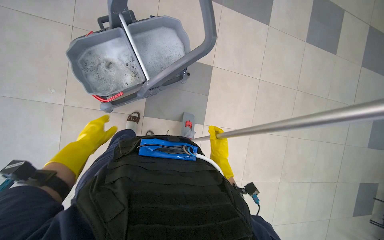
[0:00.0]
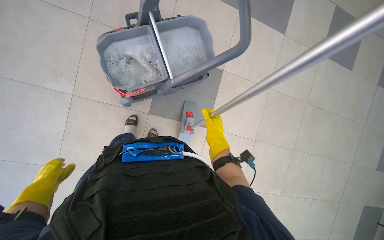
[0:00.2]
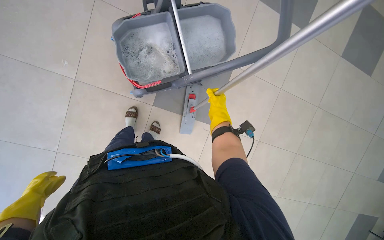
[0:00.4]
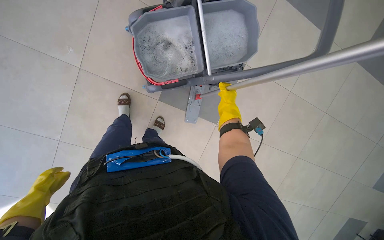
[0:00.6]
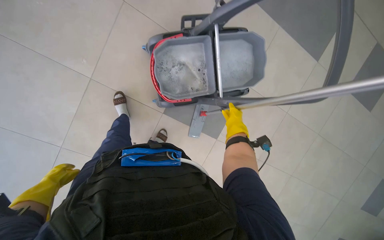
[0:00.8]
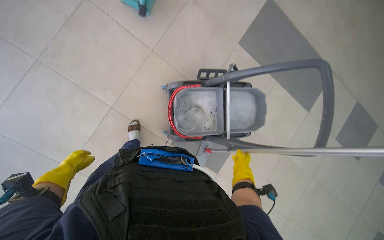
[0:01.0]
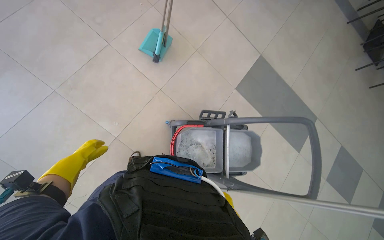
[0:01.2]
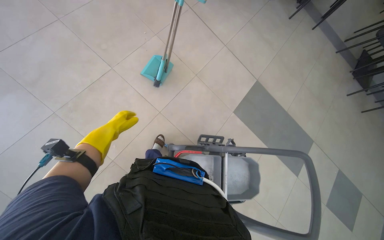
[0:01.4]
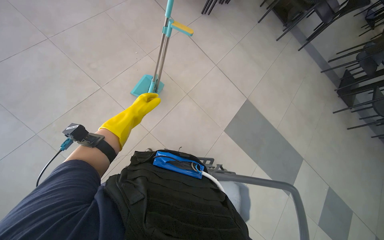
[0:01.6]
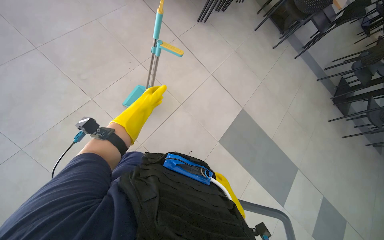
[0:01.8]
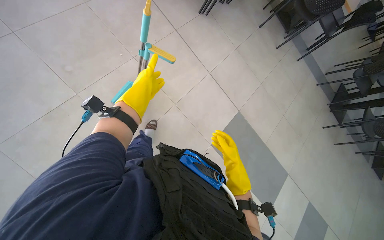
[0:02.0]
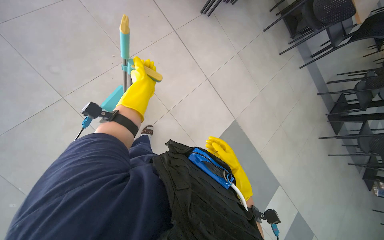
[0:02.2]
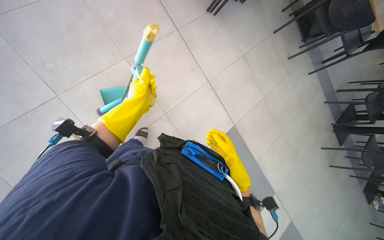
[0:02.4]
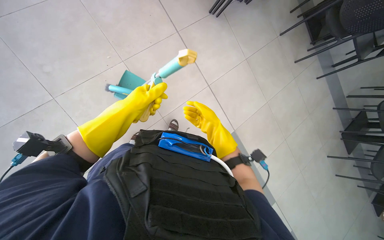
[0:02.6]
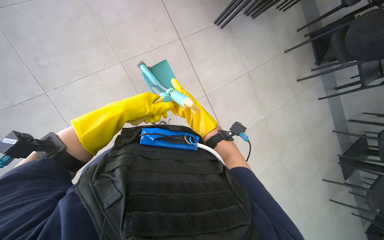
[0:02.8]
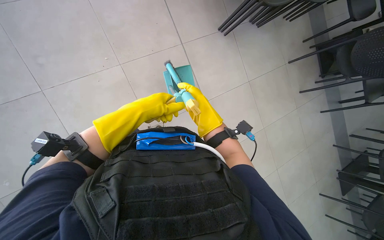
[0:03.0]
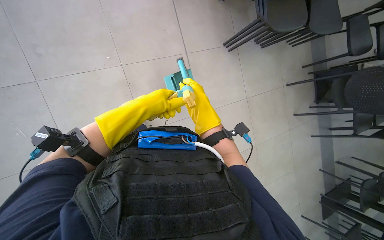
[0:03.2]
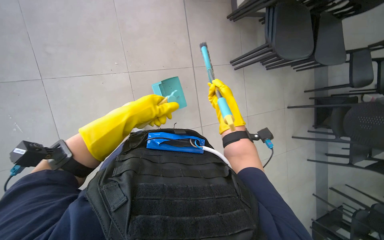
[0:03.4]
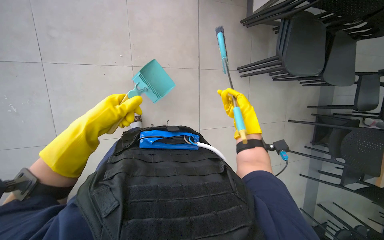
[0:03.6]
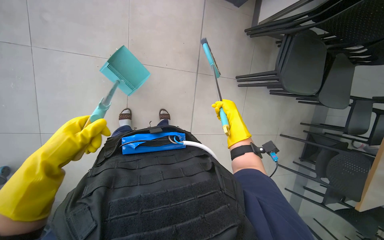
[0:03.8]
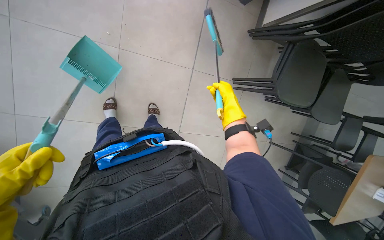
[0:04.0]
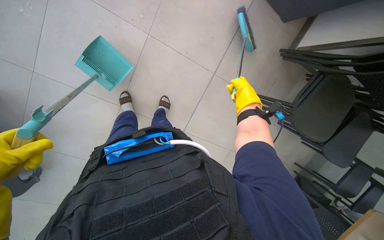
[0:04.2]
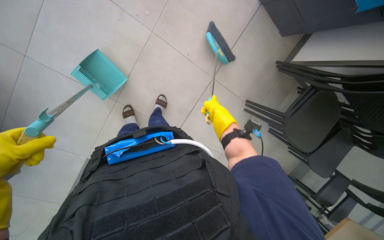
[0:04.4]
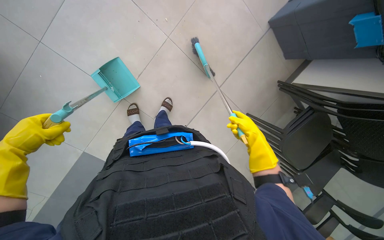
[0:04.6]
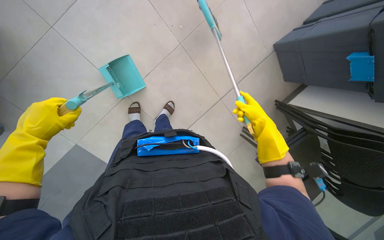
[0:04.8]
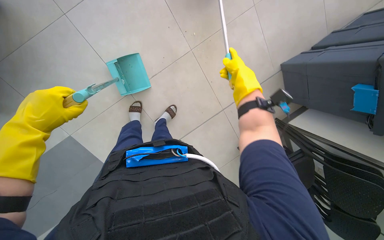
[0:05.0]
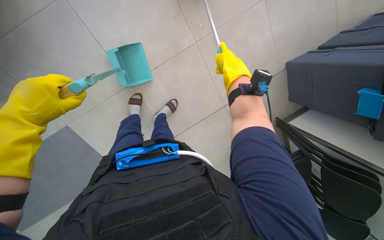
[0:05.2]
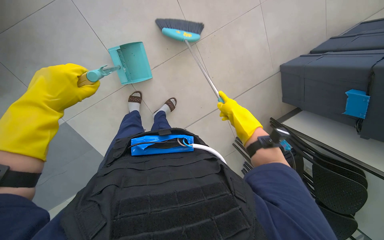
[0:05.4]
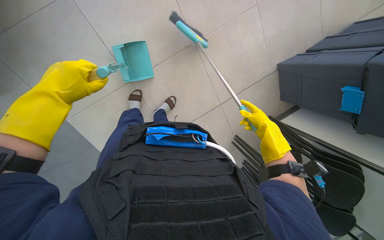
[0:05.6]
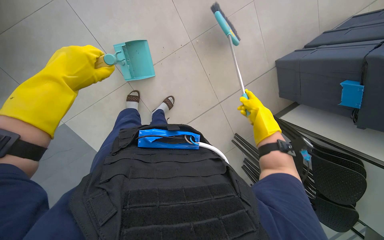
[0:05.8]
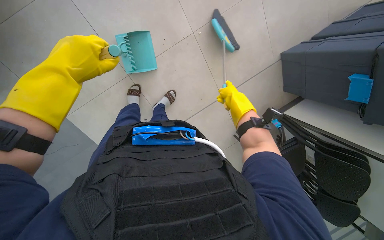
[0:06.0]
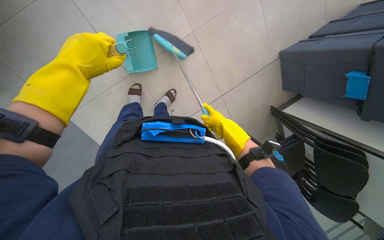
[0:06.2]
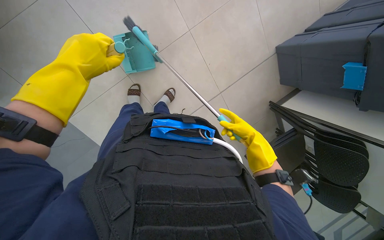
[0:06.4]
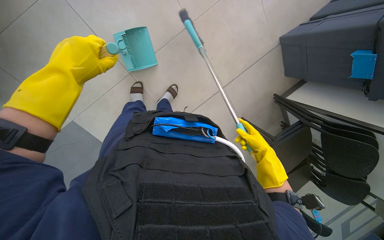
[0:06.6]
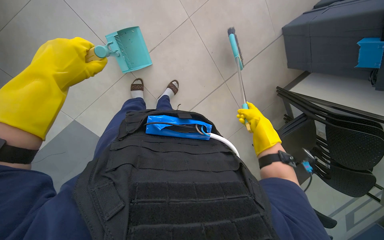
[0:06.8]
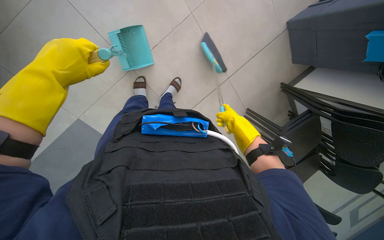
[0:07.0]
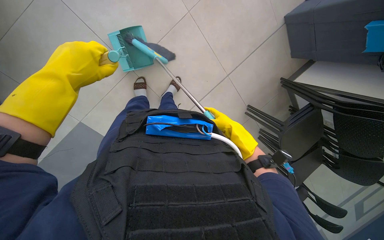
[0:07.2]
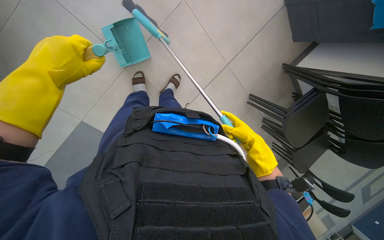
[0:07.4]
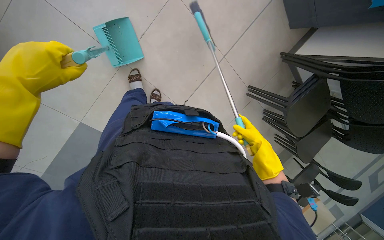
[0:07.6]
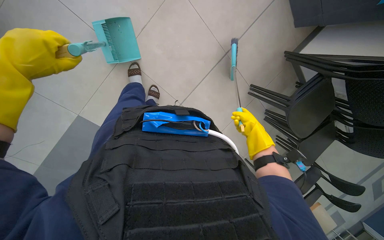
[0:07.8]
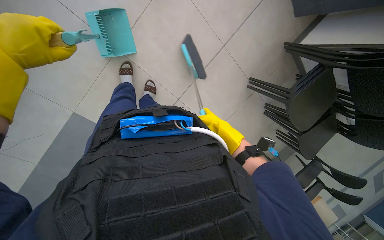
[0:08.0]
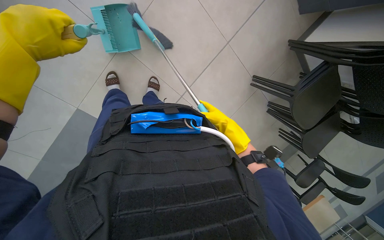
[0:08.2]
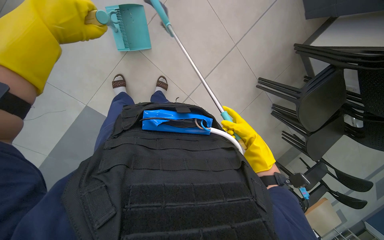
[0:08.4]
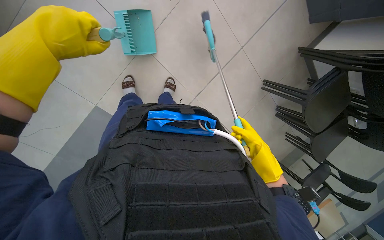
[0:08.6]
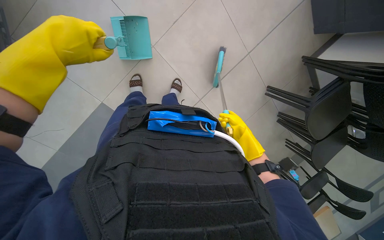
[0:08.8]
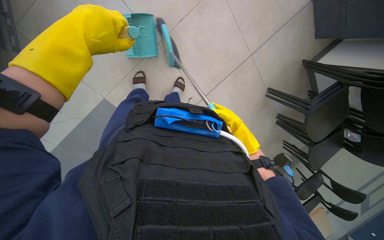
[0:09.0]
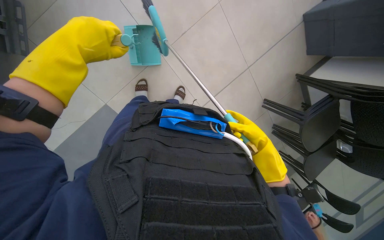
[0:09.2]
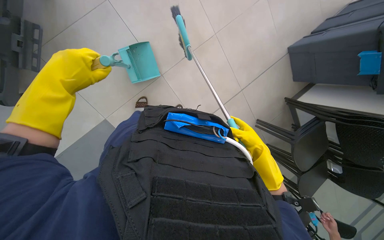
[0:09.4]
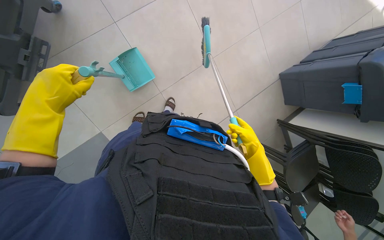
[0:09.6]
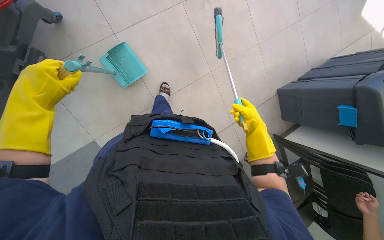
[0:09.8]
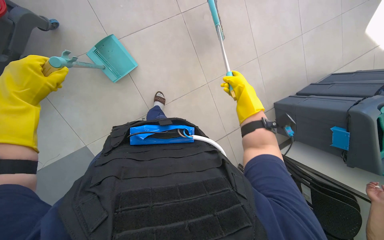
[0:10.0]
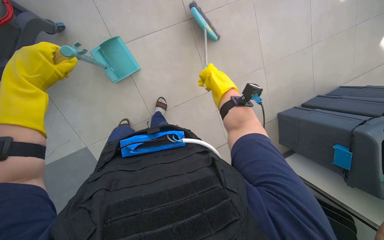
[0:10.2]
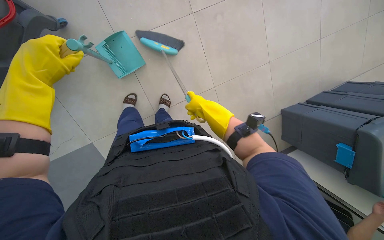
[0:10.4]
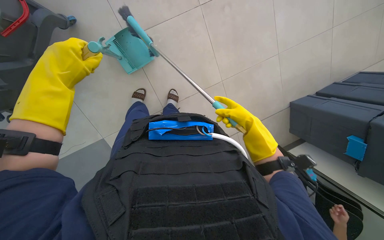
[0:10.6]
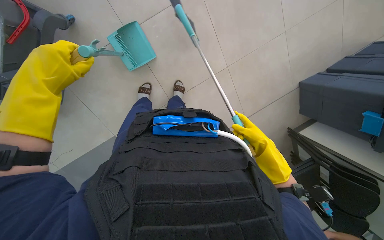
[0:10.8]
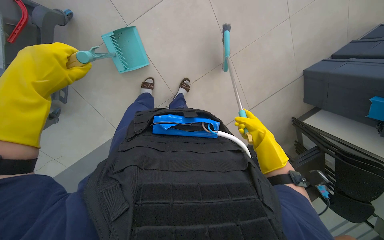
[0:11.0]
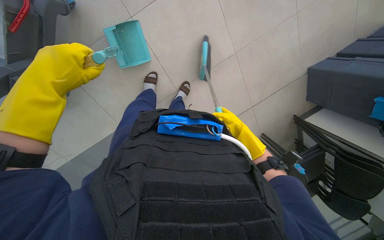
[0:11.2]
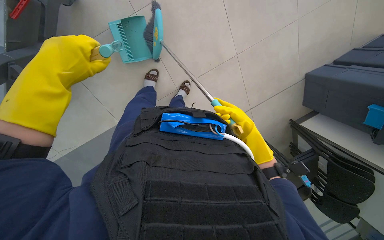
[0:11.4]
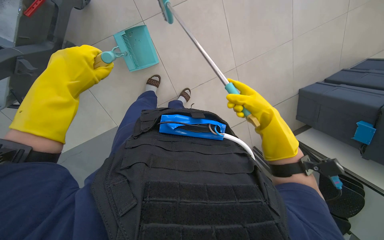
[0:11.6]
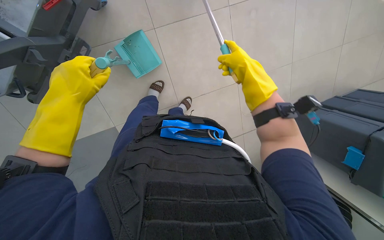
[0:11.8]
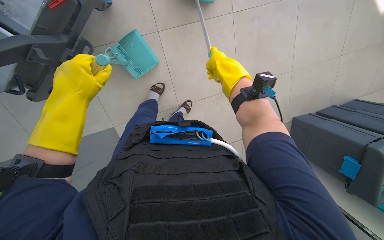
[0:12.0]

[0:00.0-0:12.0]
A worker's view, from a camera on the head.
Job: sweeping floor.
The whole recording: Sweeping cafeteria floor. The worker sweeps the cafeteria floor with a broom and dustpan.
0:00.0 to 0:01.6: The head travels some 50 cm. The view tips upward by approximately 30 degrees.
0:01.6 to 0:03.0: The wearer moves about 80 cm.
0:03.0 to 0:04.4: Everything in view rotates some 45 degrees clockwise.
0:04.4 to 0:06.0: Everything in view rotates roughly 30 degrees clockwise.
0:06.0 to 0:07.6: The right hand moves up and down the picture over about 15 cm, changing direction 2 times.
0:07.6 to 0:09.0: The right hand moves to the left, some 10 cm.
0:09.0 to 0:10.4: The view tilts about 20 degrees upward. The right hand goes about 20 cm nearer to the camera, and reaches approximately 50 cm up the picture, then returns.
0:10.4 to 0:12.0: The right hand travels nearer to the camera and up the picture by about 15 cm.

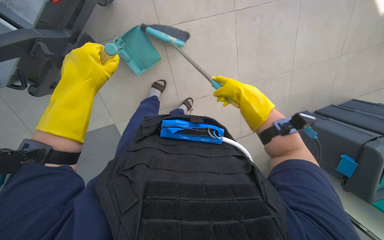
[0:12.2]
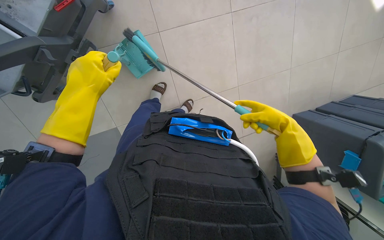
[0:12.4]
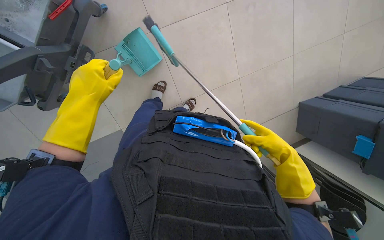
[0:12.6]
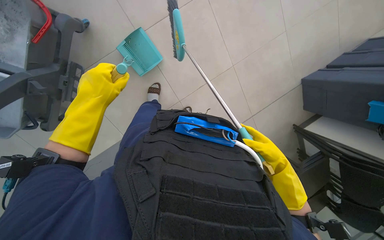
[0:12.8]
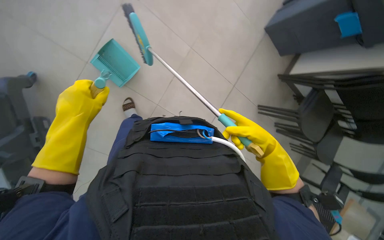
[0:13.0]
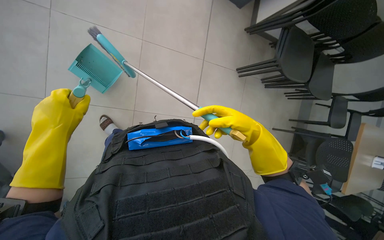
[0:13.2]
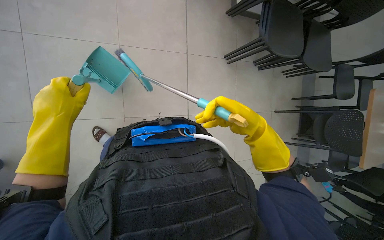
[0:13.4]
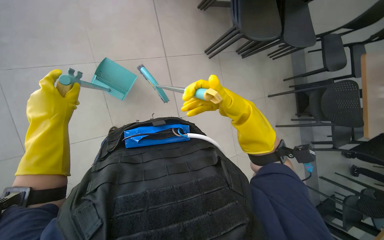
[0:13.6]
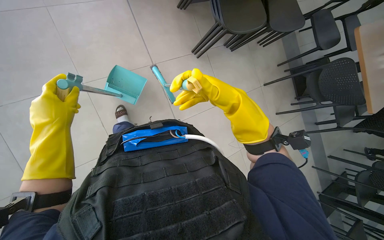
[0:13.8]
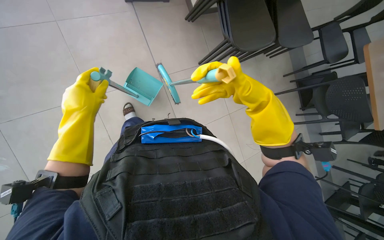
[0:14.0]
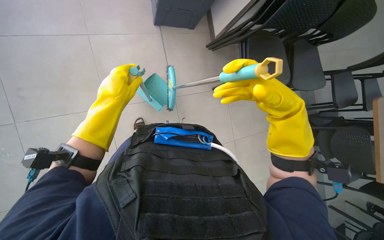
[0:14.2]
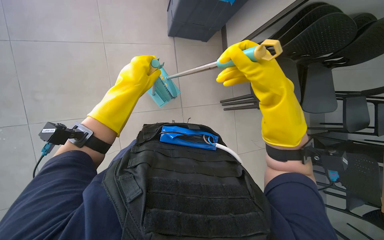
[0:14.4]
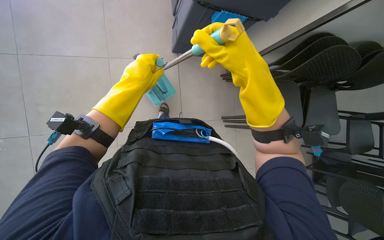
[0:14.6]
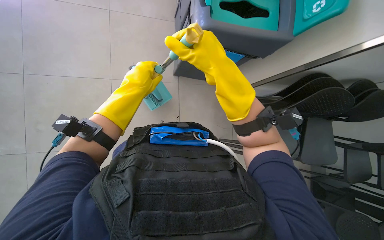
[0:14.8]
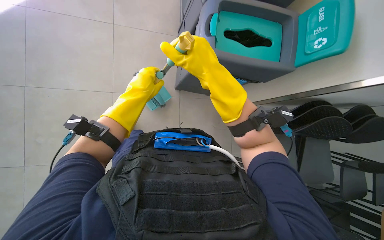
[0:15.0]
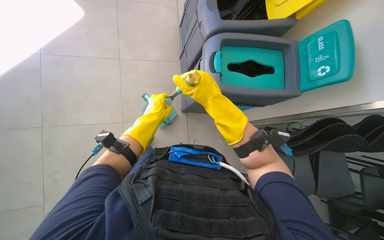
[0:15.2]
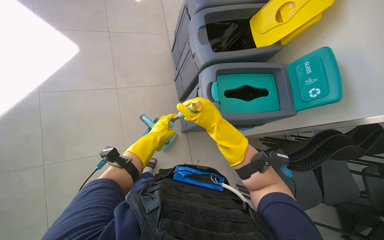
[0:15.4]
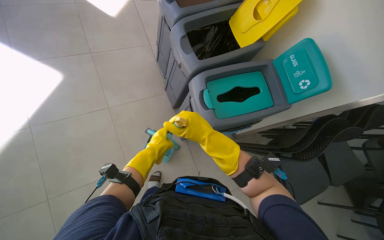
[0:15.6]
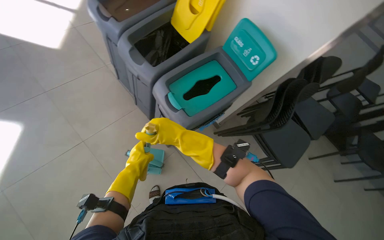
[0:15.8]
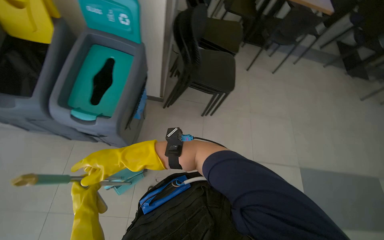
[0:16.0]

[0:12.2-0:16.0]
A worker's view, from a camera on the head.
Job: sweeping floor.
The whole recording: Sweeping cafeteria floor. The worker sweeps the cafeteria floor with a broom and dustpan.
0:12.2 to 0:13.4: The scene turns some 50 degrees counterclockwise in the picture.
0:13.4 to 0:14.8: The view tips upward by some 20 degrees. The right hand shifts some 25 cm to the left, nearer to the camera and up the picture. The left hand moves up the picture and to the right, approximately 15 cm.
0:14.8 to 0:16.0: The wearer's head swings some 75 degrees to the right.

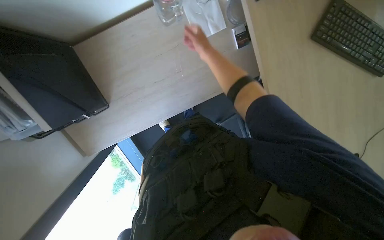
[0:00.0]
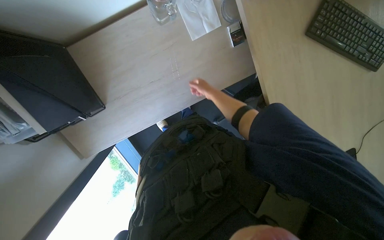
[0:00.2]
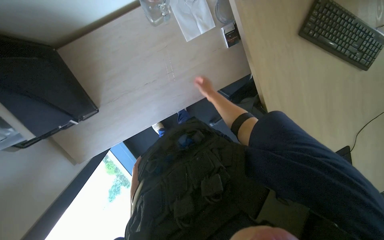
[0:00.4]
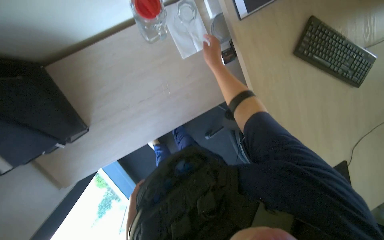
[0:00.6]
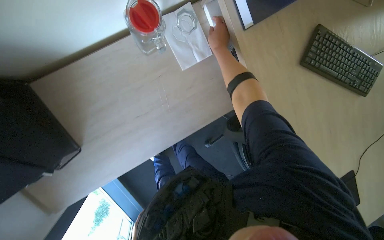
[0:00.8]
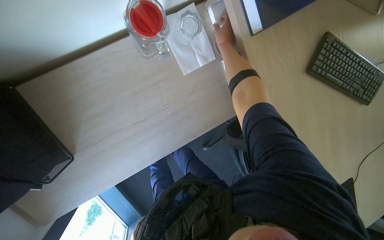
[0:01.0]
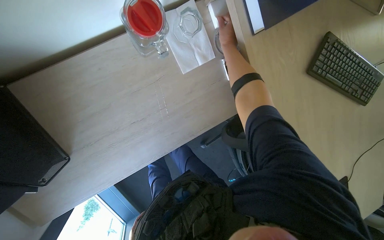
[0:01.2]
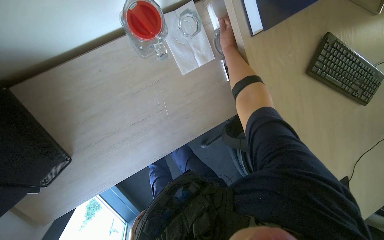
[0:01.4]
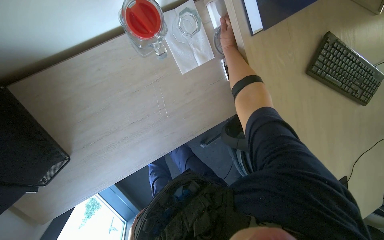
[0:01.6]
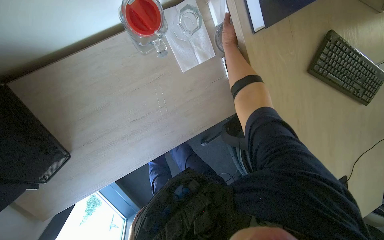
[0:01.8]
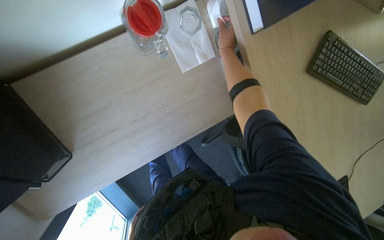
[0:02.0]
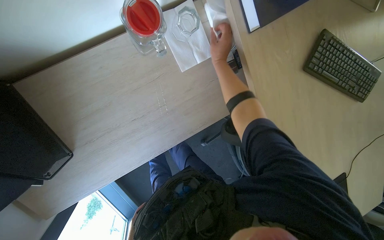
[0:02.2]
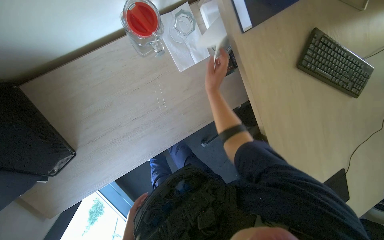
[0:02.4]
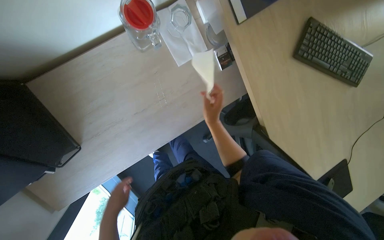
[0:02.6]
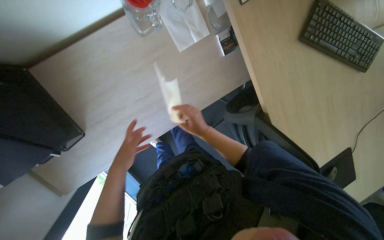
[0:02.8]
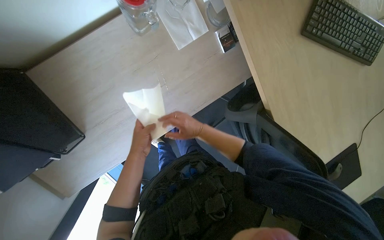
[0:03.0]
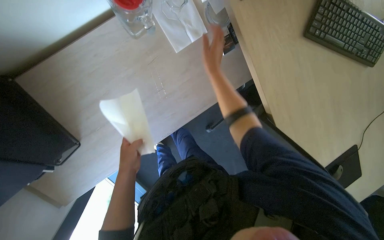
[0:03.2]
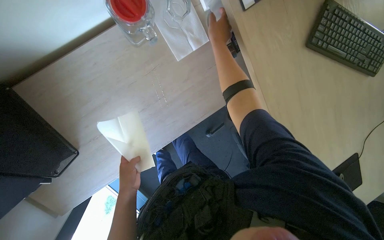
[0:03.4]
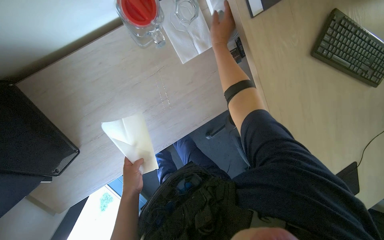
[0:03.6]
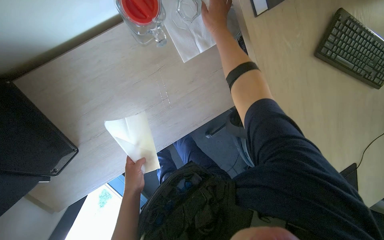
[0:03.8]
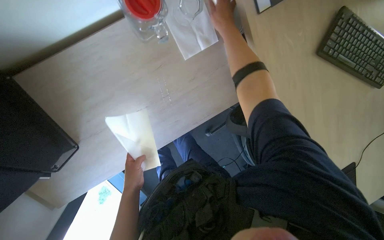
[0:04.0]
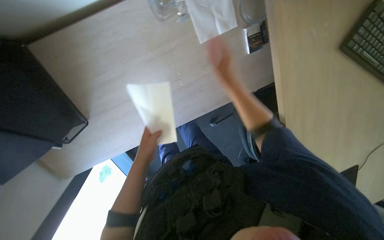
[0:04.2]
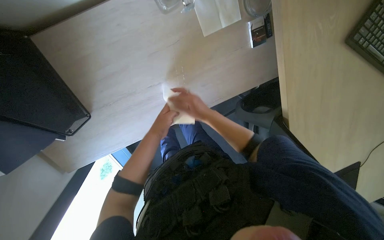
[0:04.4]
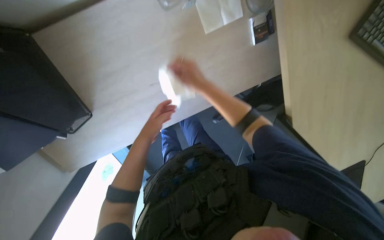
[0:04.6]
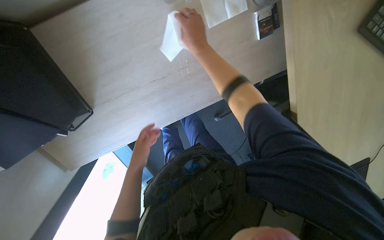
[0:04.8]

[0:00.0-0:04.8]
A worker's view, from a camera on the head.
Job: wiping surfaces.
The whole recording: Wiping office desk. The worker uses a white cloth to wipe down the office desk.
0:03.2 to 0:04.8: The left hand reaches about 5 cm up the picture, then returns.
